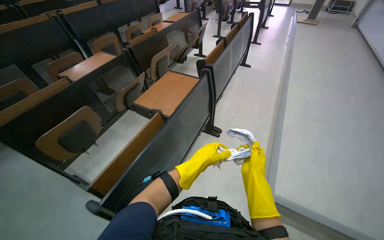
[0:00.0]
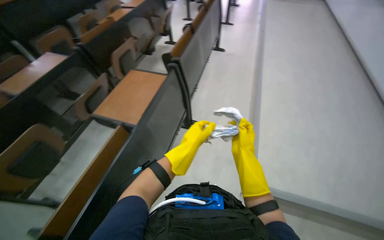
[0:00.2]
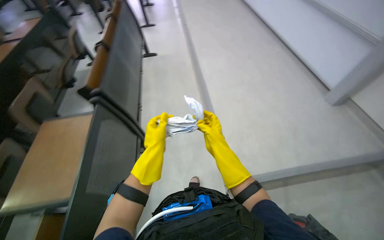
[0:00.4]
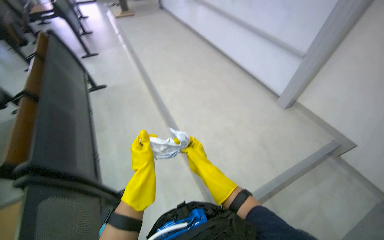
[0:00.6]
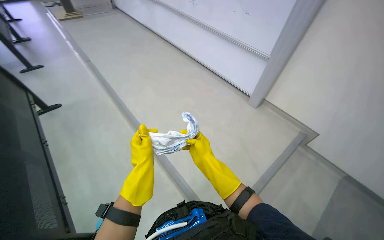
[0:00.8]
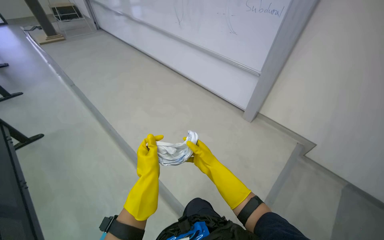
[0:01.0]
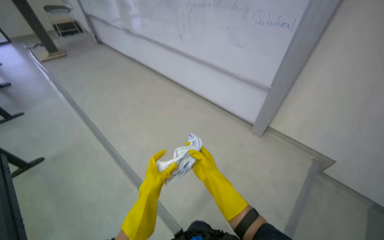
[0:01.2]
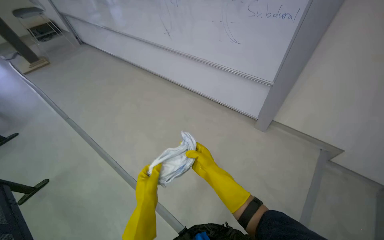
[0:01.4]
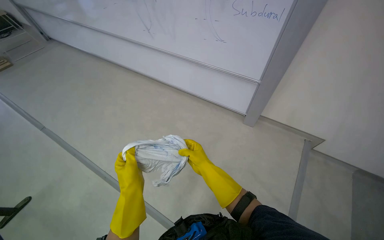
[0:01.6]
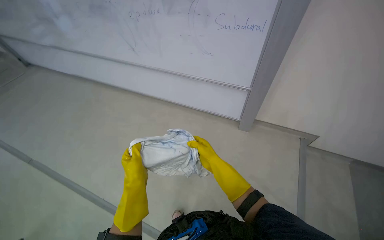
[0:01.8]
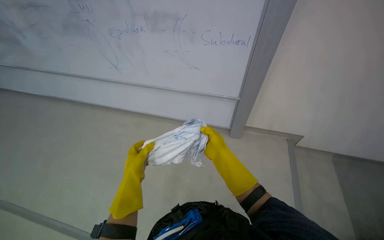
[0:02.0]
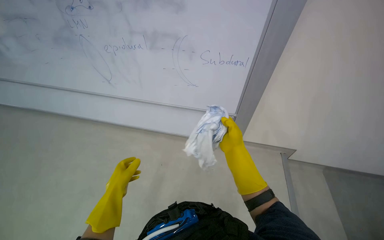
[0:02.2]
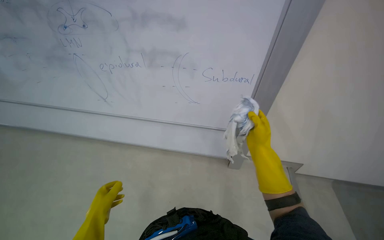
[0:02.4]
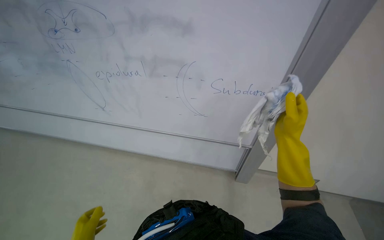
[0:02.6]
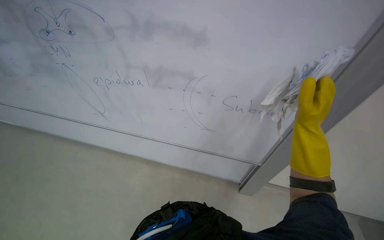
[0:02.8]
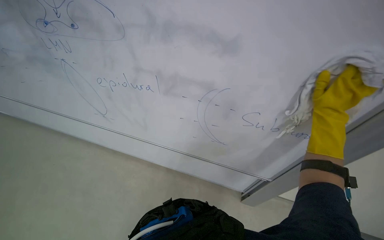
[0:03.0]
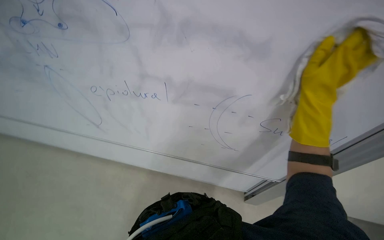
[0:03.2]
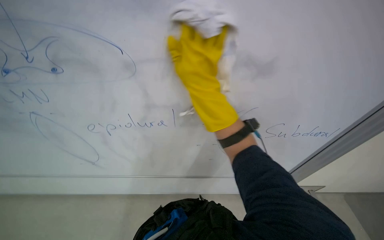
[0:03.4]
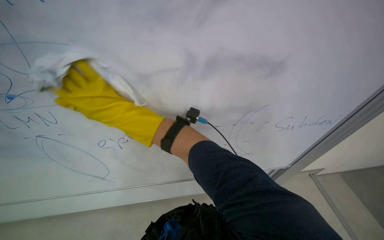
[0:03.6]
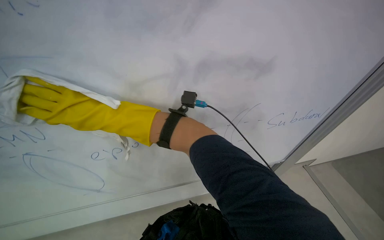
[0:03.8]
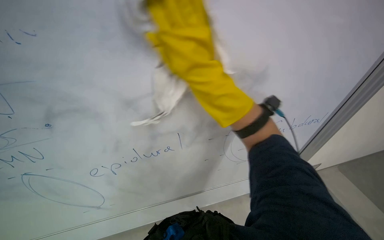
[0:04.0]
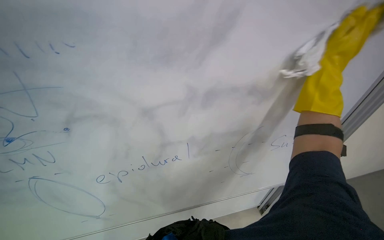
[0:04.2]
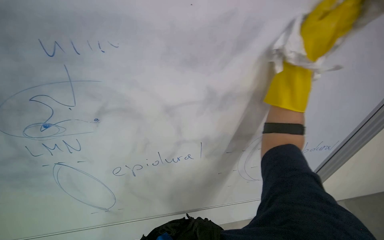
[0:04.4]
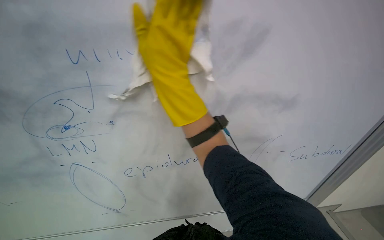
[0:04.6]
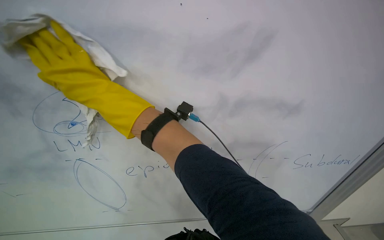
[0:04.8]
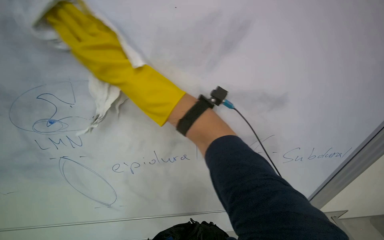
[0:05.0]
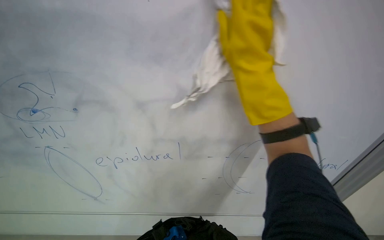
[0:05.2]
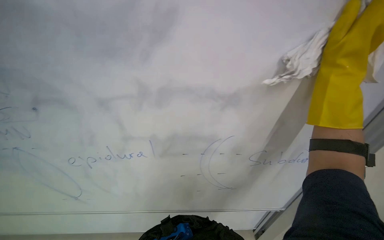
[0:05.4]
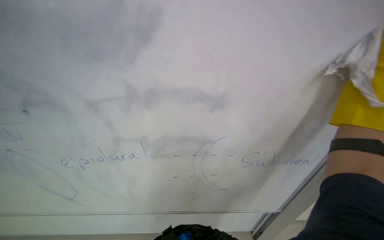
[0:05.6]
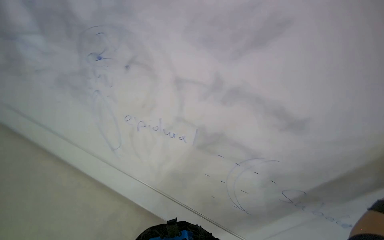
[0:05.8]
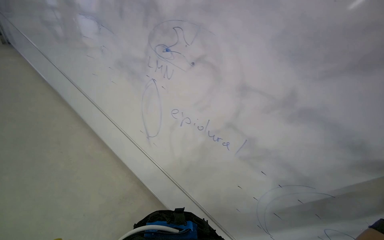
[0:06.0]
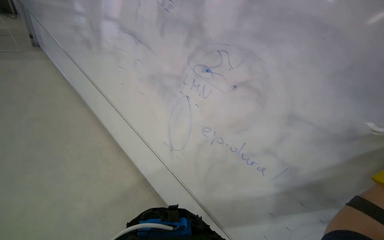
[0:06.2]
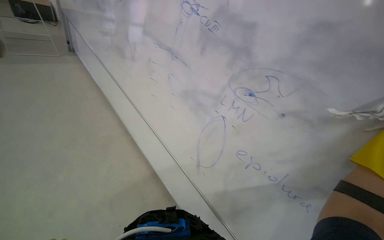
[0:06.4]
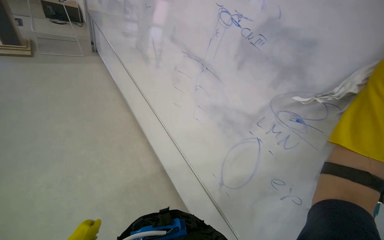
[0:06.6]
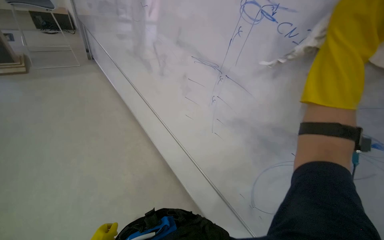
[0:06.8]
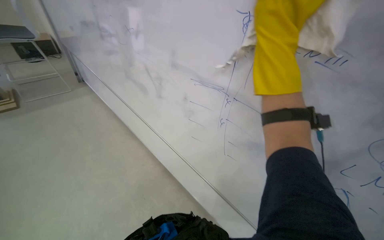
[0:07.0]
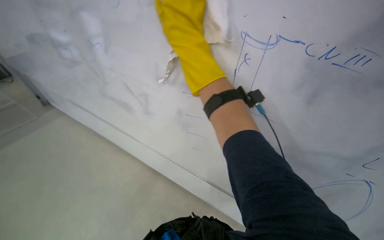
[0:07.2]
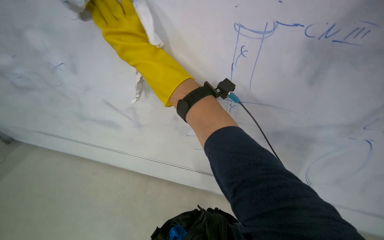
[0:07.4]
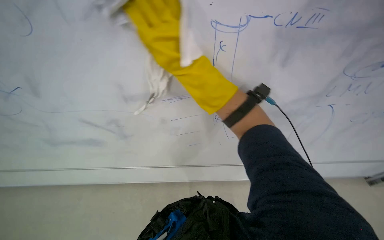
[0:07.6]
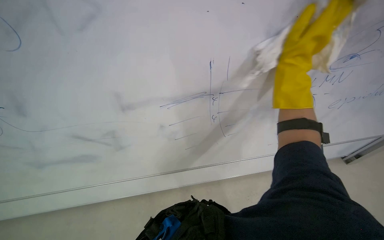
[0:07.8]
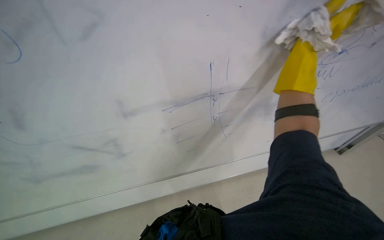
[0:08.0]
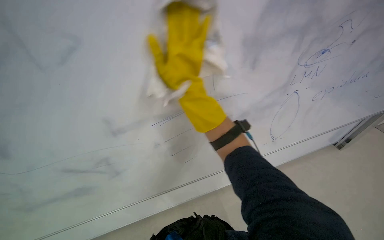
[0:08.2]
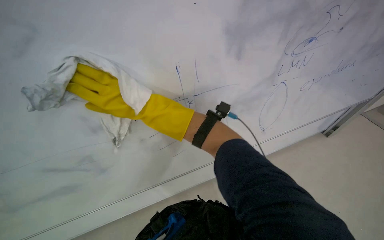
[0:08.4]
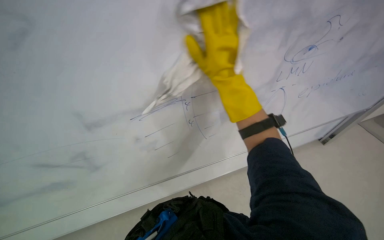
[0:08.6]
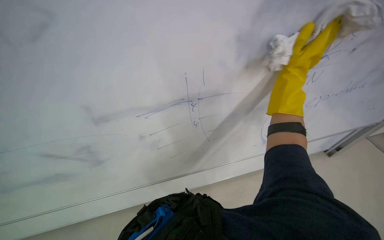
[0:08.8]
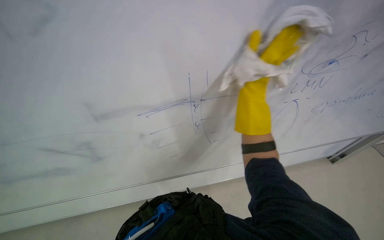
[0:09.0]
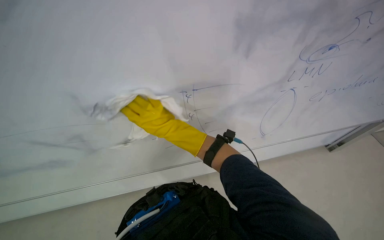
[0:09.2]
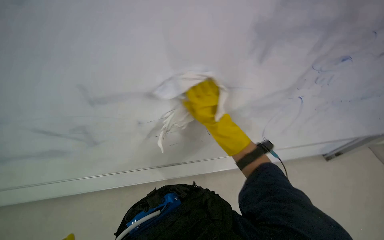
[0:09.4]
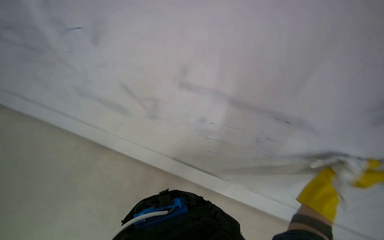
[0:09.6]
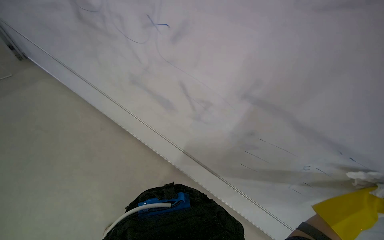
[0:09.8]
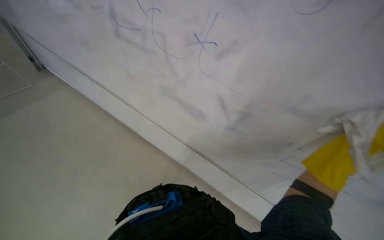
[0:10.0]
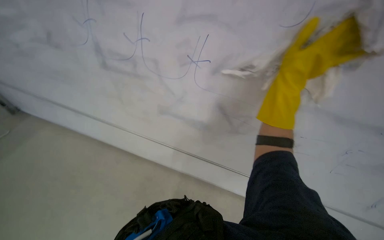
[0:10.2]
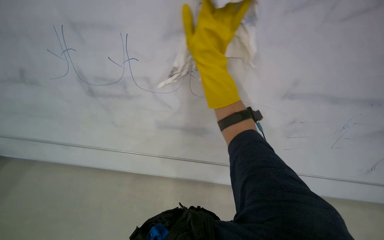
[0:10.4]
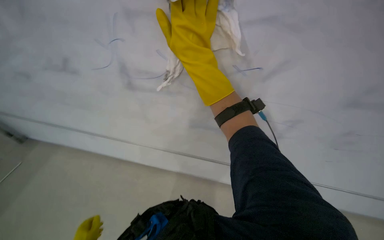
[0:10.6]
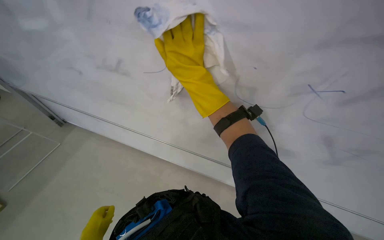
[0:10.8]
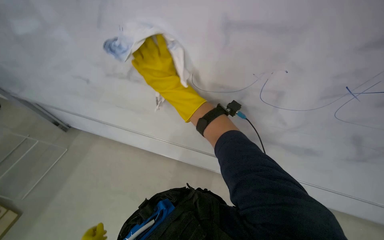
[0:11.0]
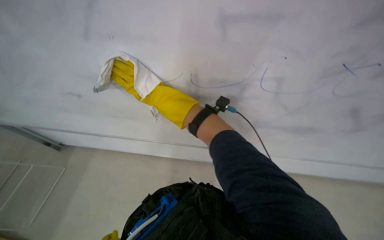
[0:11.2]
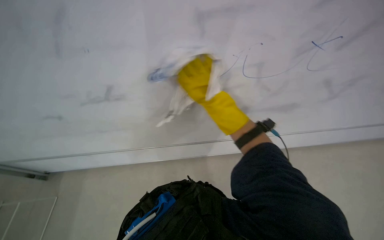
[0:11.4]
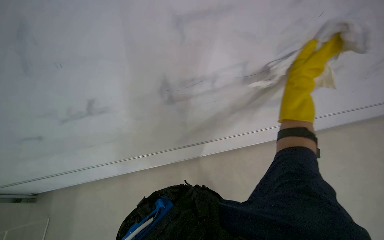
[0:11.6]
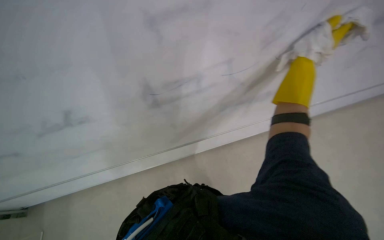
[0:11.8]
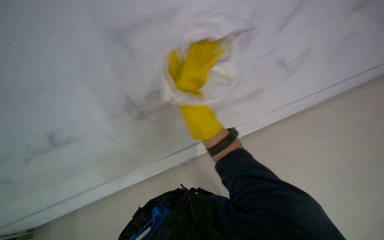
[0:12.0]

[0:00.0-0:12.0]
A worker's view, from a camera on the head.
Job: wiping surfaces.
The whole recording: Wiping whiteboard. The worker wipes the whiteboard with a white cloth, cleaning the cloth in a bucket as needed.
0:00.0 to 0:01.6: The wearer moves about 70 cm. The wearer looks about 65 degrees further to the right.
0:01.6 to 0:03.0: The wearer moves approximately 70 cm.
0:03.0 to 0:04.4: The view tilts some 20 degrees upward.
0:04.4 to 0:06.0: The wearer's head swings approximately 50 degrees to the left.
0:06.0 to 0:07.6: The camera travels some 80 cm. Everything in view rotates some 35 degrees counterclockwise.
0:07.6 to 0:09.0: The right hand travels to the right and farther from the camera by some 50 cm.
0:09.0 to 0:10.4: The camera pitches upward, by about 15 degrees.
0:10.4 to 0:12.0: The camera is aimed some 20 degrees further to the left.

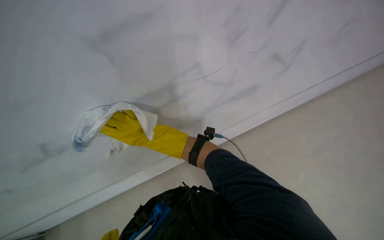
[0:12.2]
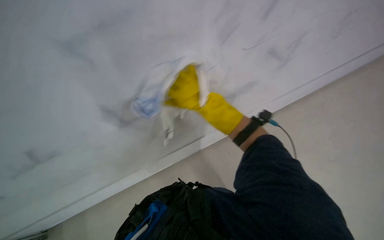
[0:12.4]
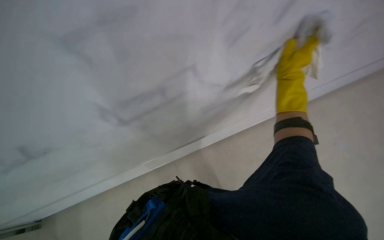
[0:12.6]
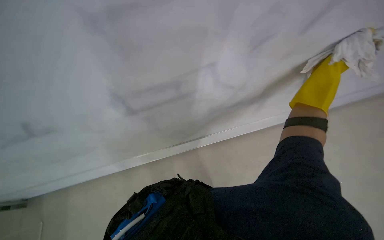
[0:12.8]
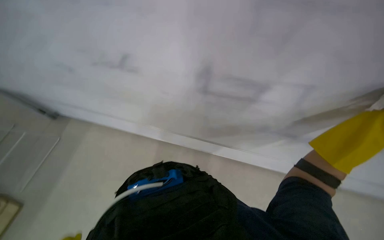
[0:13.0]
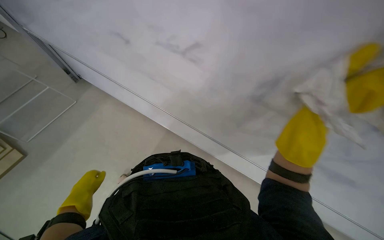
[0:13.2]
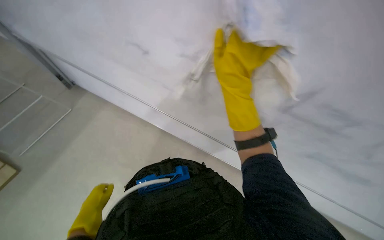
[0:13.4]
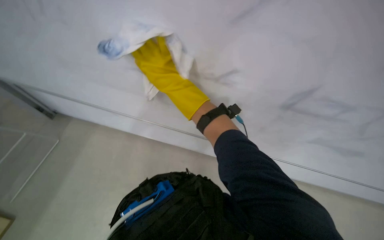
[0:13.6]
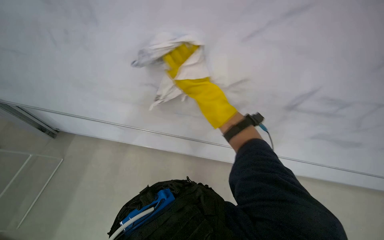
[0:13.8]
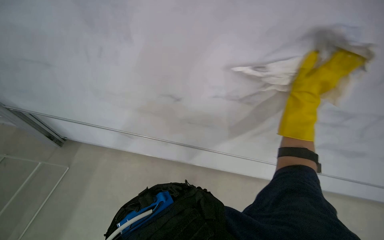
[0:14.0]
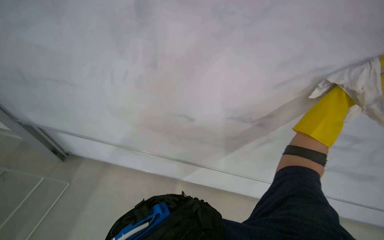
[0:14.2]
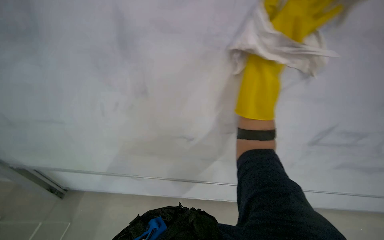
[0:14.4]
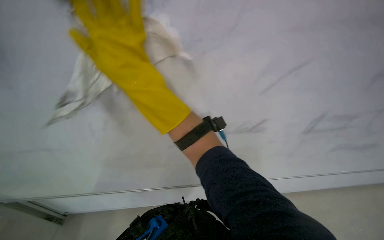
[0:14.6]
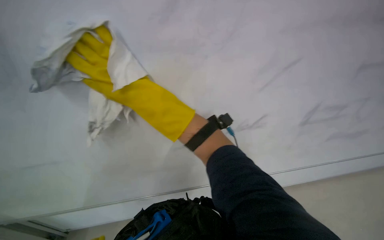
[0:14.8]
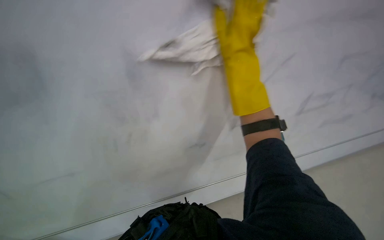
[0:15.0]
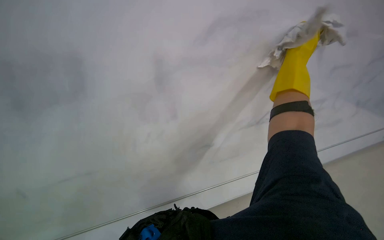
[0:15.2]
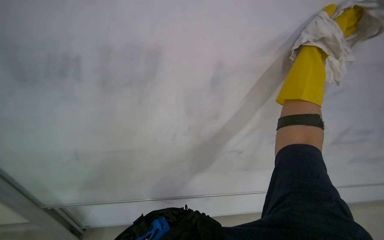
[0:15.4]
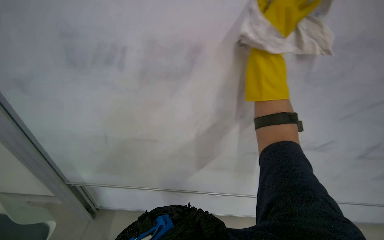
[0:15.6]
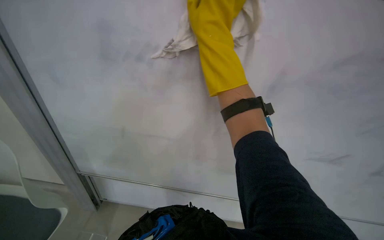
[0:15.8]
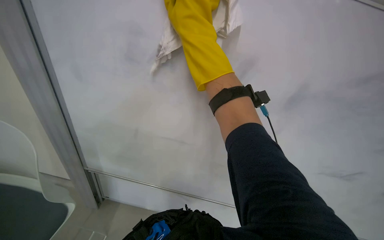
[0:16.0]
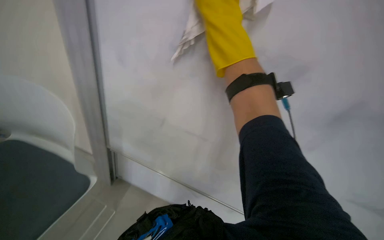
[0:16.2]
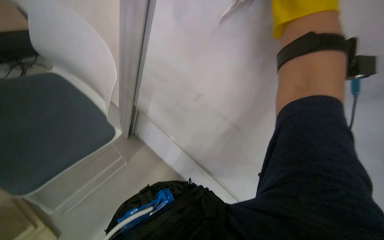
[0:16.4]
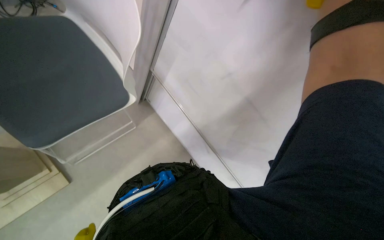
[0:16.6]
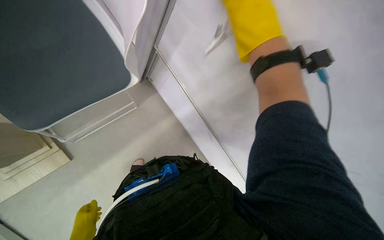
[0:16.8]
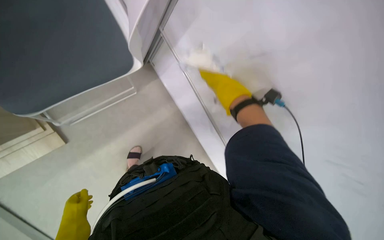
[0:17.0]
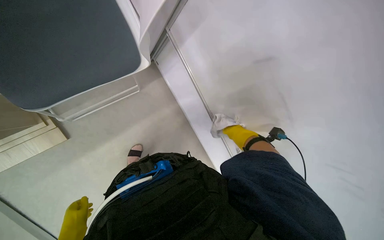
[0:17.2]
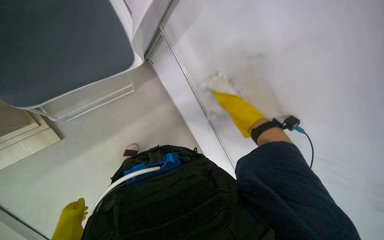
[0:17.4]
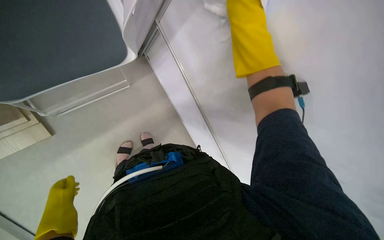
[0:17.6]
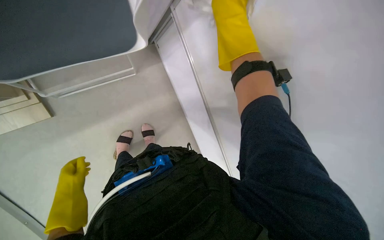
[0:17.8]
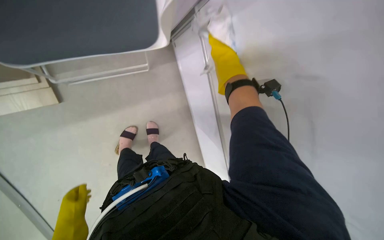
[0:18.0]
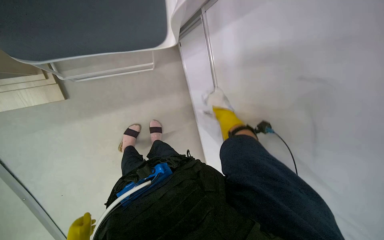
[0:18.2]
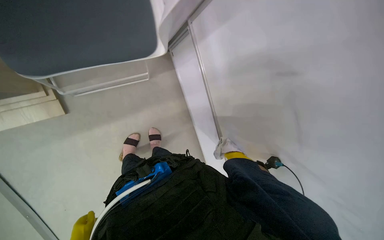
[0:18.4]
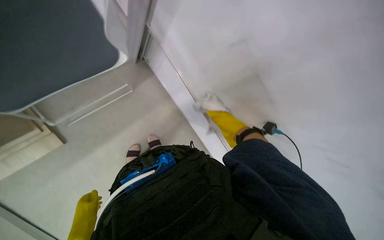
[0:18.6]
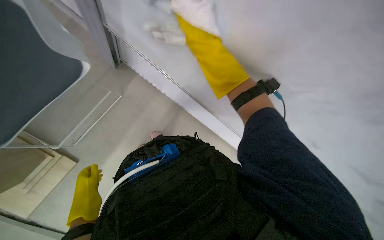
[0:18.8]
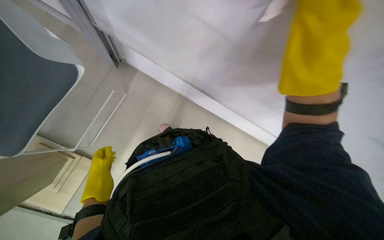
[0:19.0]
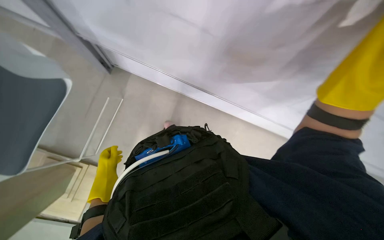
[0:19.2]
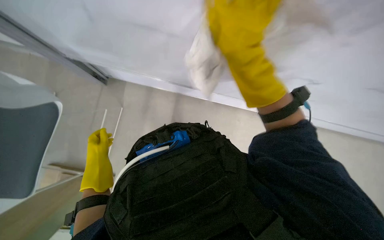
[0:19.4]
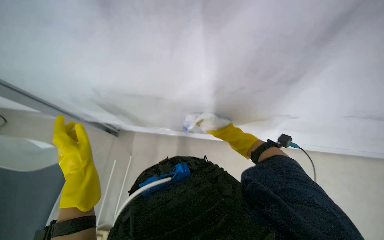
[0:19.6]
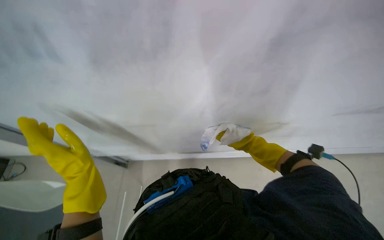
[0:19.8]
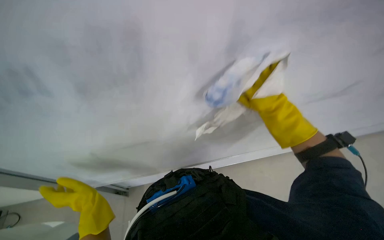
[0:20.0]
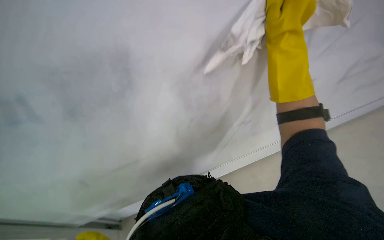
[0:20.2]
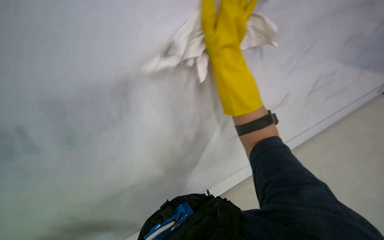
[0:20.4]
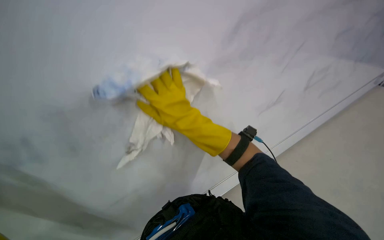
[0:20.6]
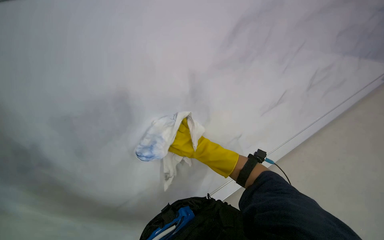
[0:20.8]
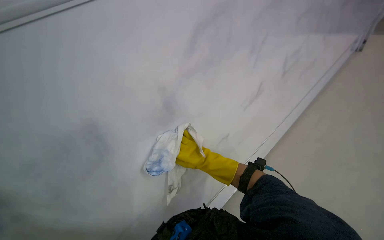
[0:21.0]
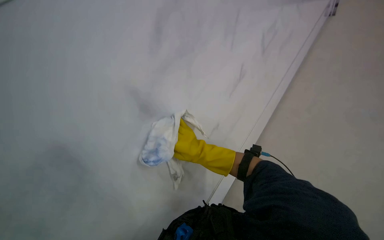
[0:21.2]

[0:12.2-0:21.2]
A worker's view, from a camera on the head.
Job: wiping surfaces.
The whole recording: Wiping whiteboard. The worker wipes the whiteboard with a white cloth, cleaning the cloth in a bucket as needed.
0:13.8 to 0:15.2: The wearer's head swings roughly 20 degrees to the right.
0:15.2 to 0:16.6: The wearer's head swings approximately 30 degrees to the left. The view tilts about 15 degrees downward.
0:16.6 to 0:18.2: The view tilts roughly 15 degrees downward. The scene rotates clockwise by roughly 25 degrees.
0:18.2 to 0:19.8: The scene rotates counterclockwise by some 60 degrees.
0:19.8 to 0:21.2: The camera is aimed about 20 degrees further to the right.
